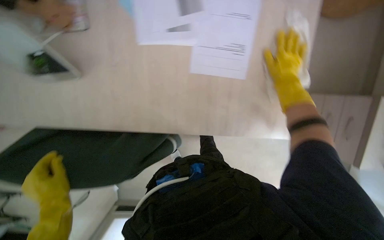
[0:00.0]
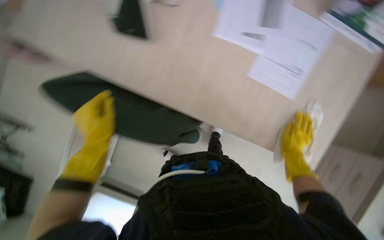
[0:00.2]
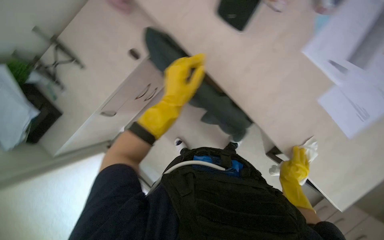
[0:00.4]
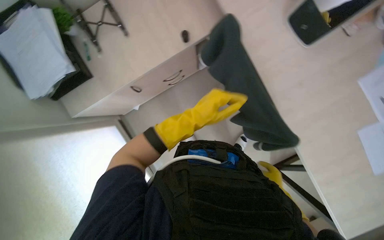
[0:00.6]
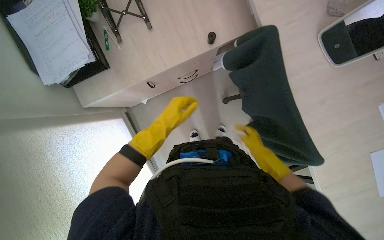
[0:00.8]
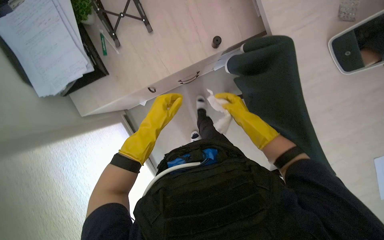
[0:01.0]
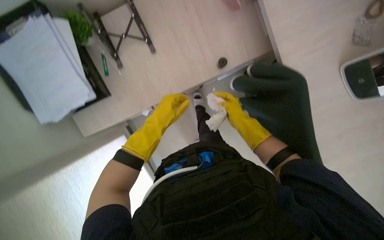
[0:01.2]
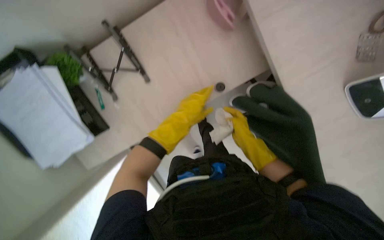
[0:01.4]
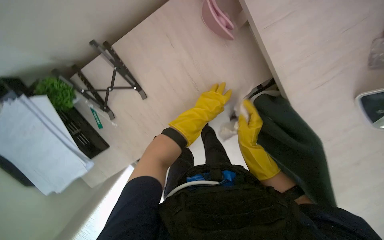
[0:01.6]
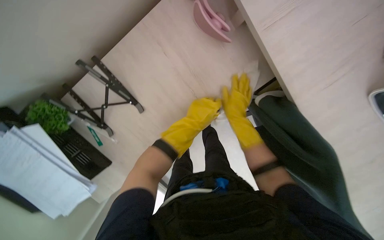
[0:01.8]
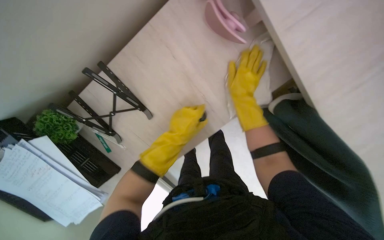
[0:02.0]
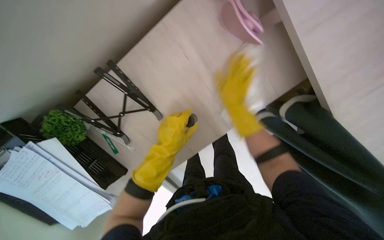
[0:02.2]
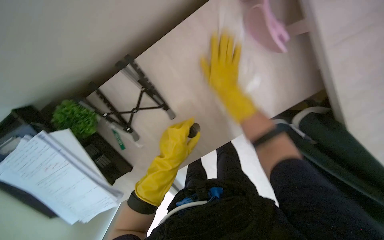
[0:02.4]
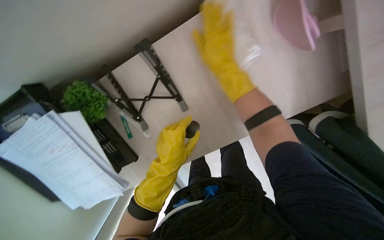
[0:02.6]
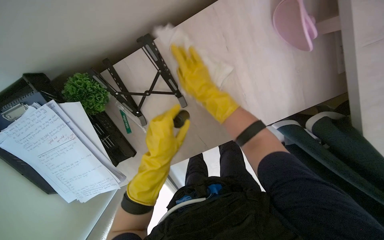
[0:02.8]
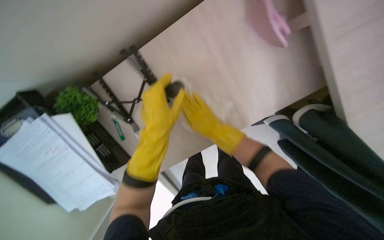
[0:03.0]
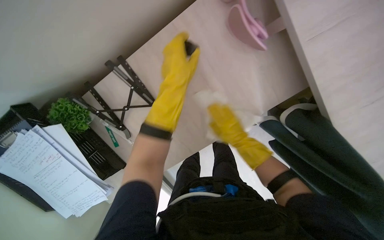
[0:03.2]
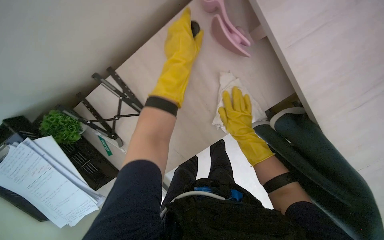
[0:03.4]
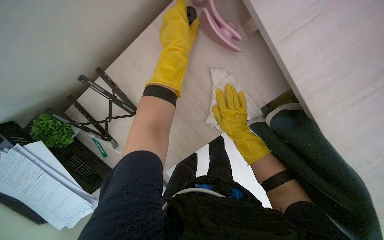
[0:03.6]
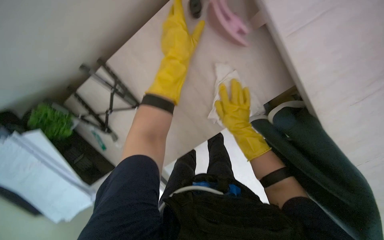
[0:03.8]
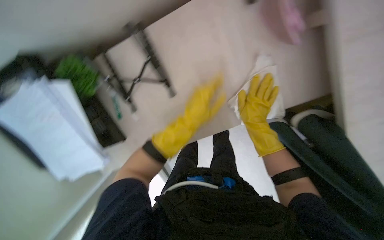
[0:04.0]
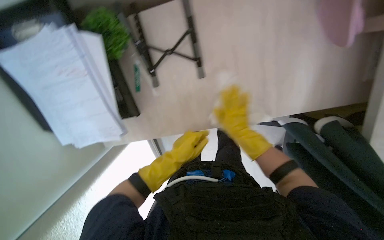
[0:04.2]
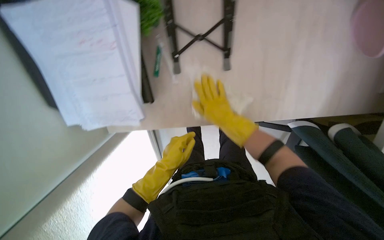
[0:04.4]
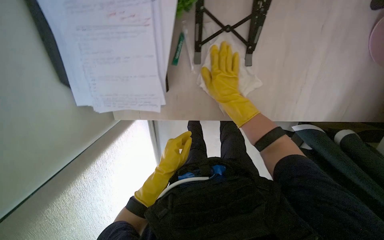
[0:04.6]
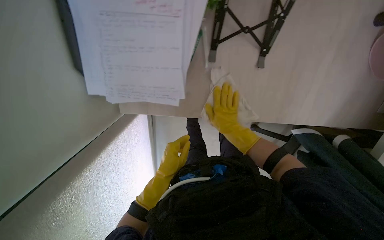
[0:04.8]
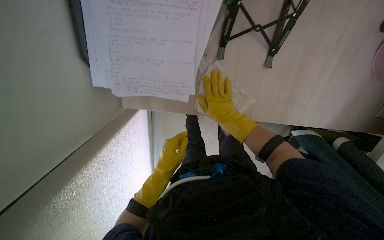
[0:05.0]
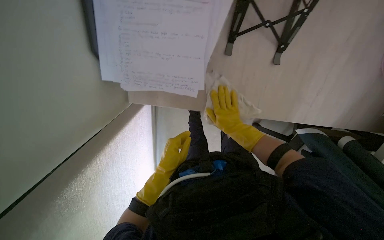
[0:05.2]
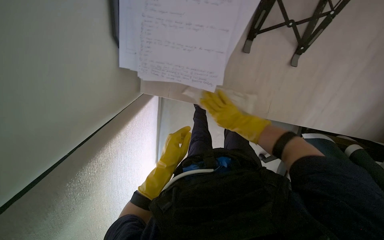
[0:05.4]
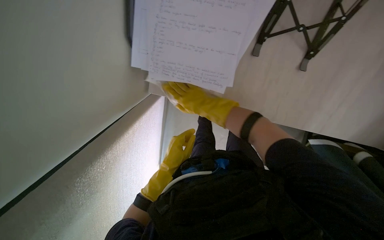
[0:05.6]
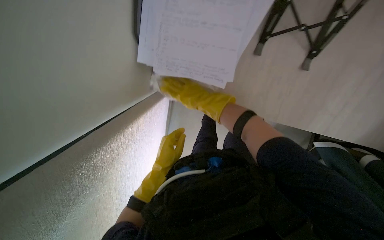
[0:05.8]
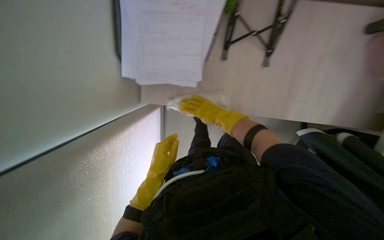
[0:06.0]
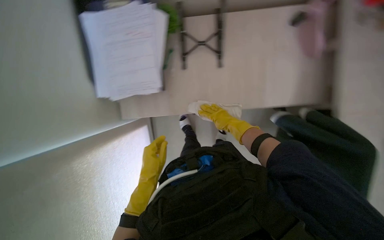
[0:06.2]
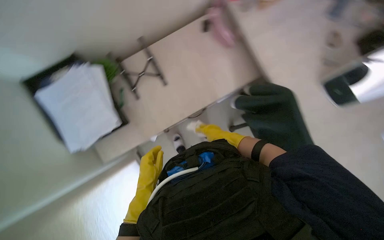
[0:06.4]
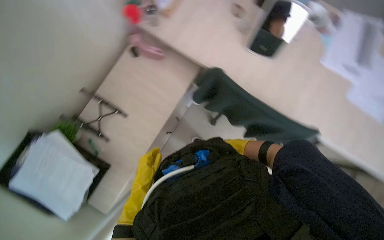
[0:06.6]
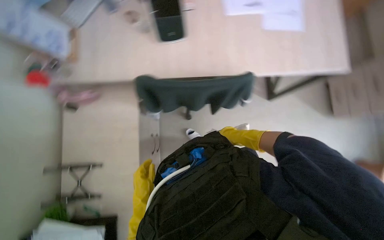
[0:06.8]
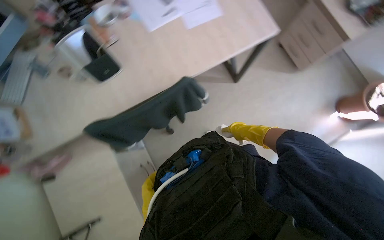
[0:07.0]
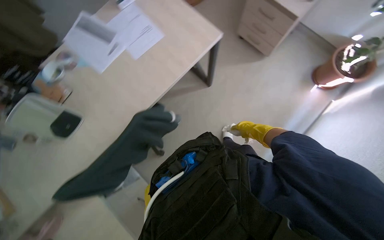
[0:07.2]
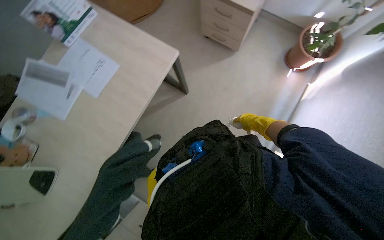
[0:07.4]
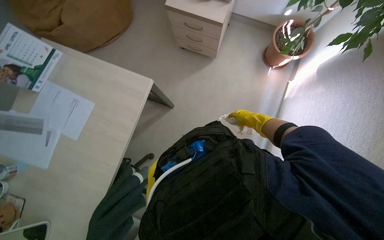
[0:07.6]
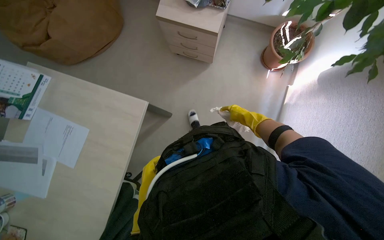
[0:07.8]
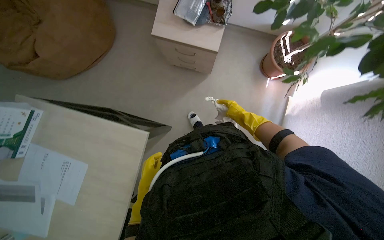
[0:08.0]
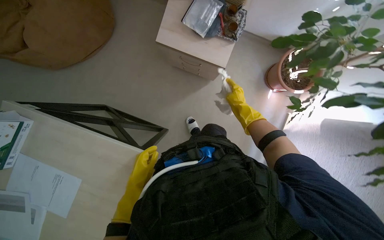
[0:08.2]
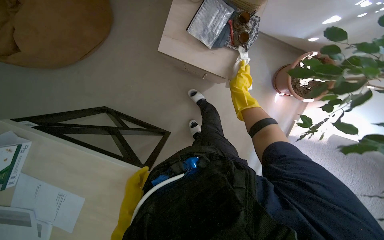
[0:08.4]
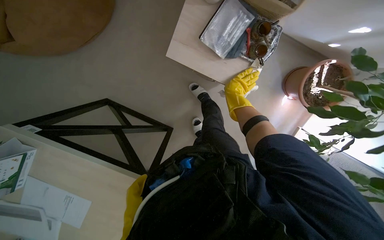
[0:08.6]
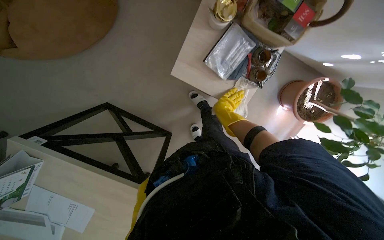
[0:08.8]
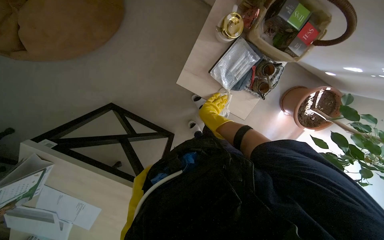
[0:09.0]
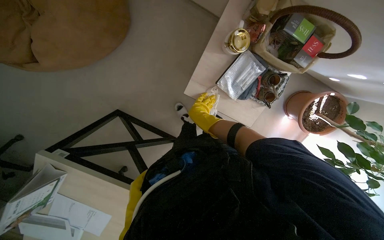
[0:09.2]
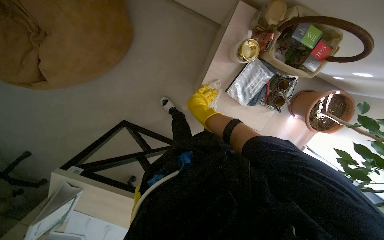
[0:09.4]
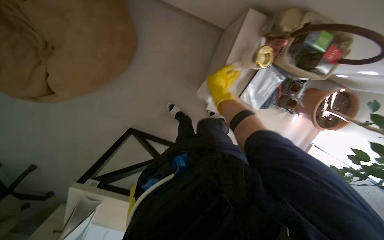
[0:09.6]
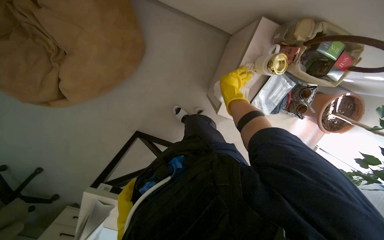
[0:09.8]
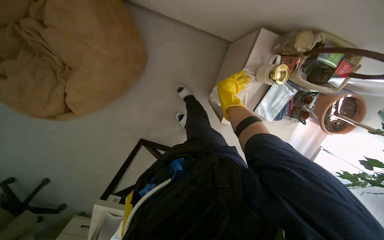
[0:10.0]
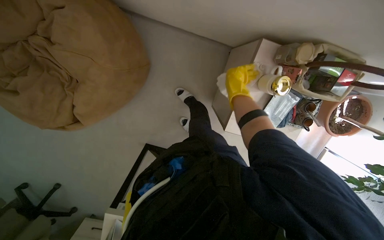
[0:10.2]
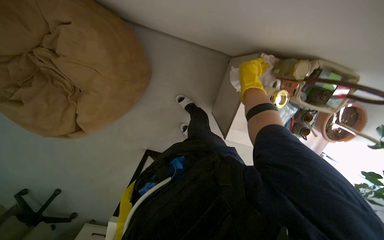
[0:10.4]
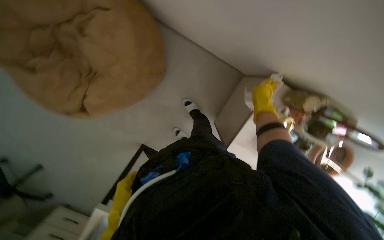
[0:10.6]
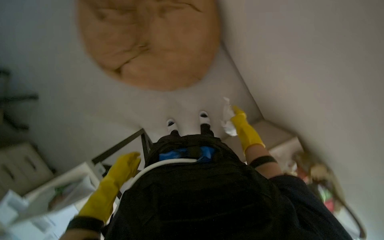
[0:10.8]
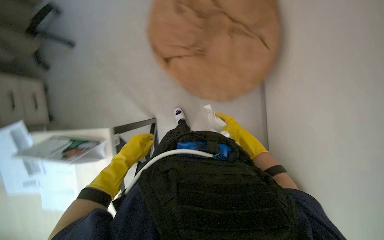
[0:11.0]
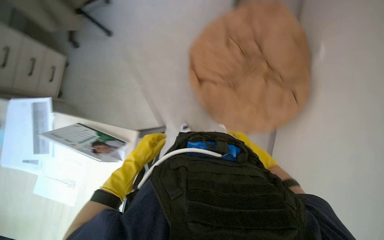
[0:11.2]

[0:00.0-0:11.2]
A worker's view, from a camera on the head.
Job: wiping surfaces.
The whole recording: Wiping office surfaces and furniture. The worker wipes various office surfaces including door handles, desk sides, and desk tops, moving items as needed.
0:00.0 to 0:01.6: The head travels about 50 cm.
0:01.6 to 0:03.2: The right hand goes about 15 cm farther from the camera, and travels up the picture and back again, some 30 cm each way; the left hand heads to the left, covering some 15 cm, and moves approximately 5 cm down the picture and comes back.
0:03.2 to 0:04.8: The wearer moves roughly 40 cm. The camera sweeps to the right, by some 15 degrees. Everything in view rotates about 35 degrees clockwise.
0:04.8 to 0:06.4: The view tips upward by some 20 degrees.
0:06.4 to 0:08.0: The wearer moves roughly 1 m. Everything in view rotates roughly 120 degrees counterclockwise.
0:08.0 to 0:09.6: The wearer moves roughly 80 cm. The wearer looks some 15 degrees further downward.
0:09.6 to 0:11.2: The camera is carried approximately 40 cm. The camera pitches upward, by approximately 15 degrees. The scene rotates clockwise by roughly 60 degrees.

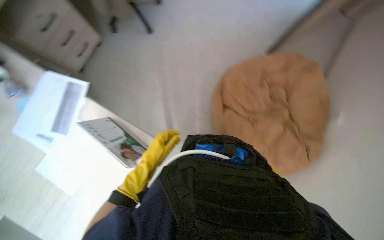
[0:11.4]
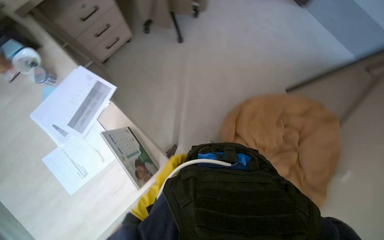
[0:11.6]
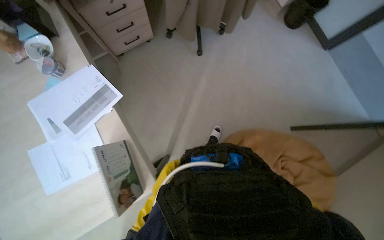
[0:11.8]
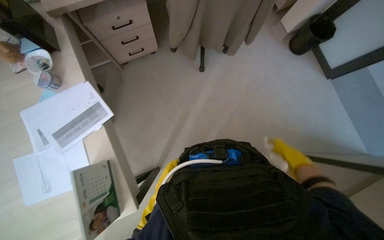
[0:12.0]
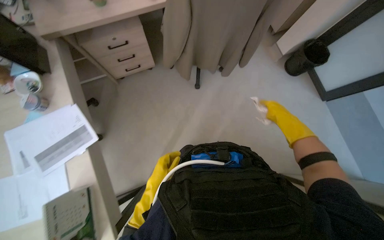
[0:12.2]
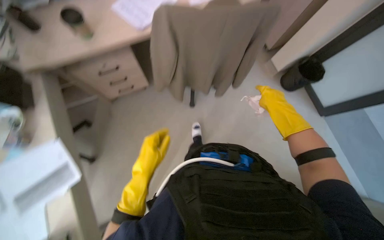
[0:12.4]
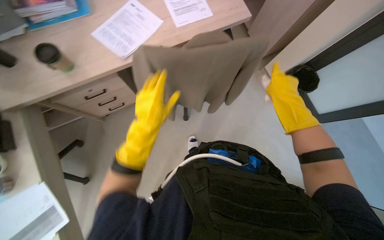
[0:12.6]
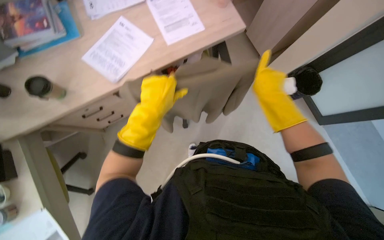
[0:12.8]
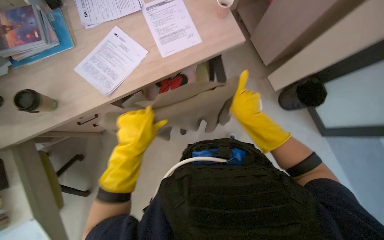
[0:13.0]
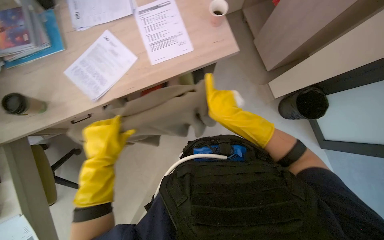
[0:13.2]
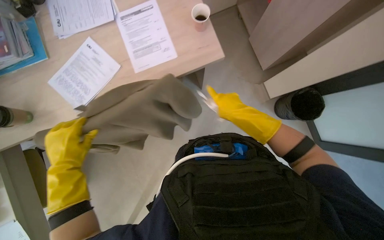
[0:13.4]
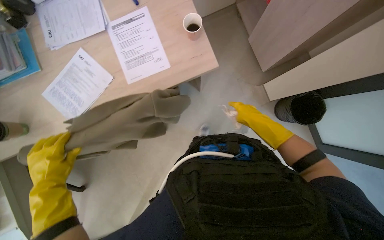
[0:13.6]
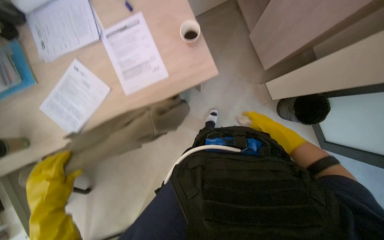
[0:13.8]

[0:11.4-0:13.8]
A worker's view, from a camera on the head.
Job: wiping surfaces.
The whole recording: Wiping office surfaces and furniture. The worker wipes various office surfaces including door handles, desk sides, and desk tops, moving items as needed.
0:11.4 to 0:12.6: The camera travels some 80 cm. Everything in view rotates about 35 degrees clockwise.
0:12.6 to 0:13.8: The camera is carried about 60 cm. The wearer looks roughly 15 degrees further downward.

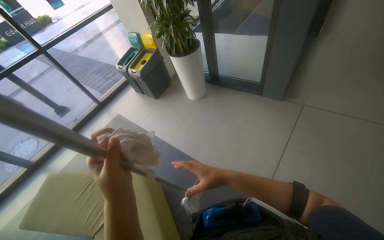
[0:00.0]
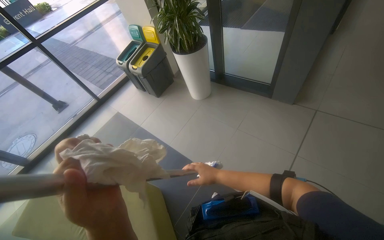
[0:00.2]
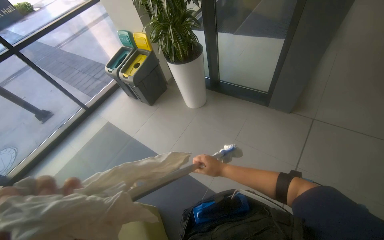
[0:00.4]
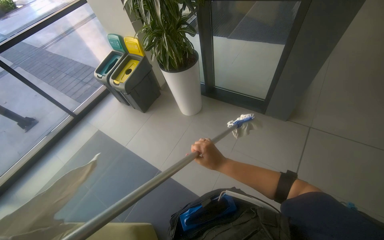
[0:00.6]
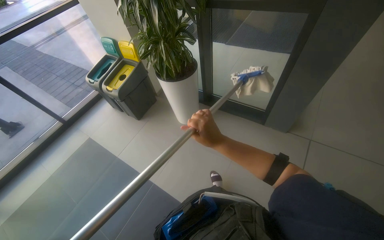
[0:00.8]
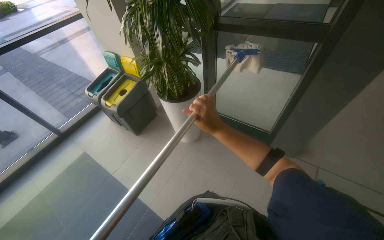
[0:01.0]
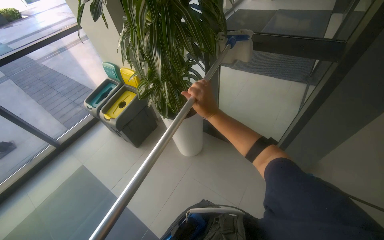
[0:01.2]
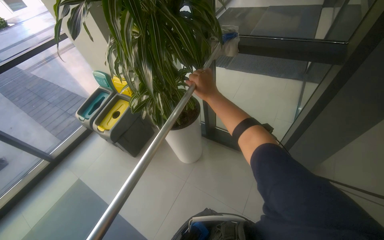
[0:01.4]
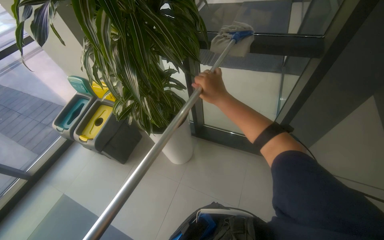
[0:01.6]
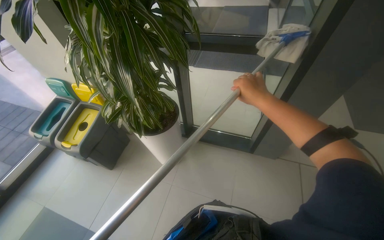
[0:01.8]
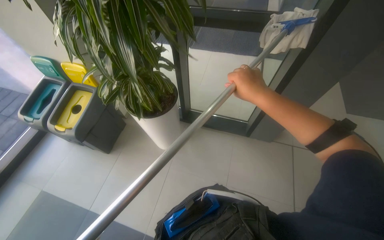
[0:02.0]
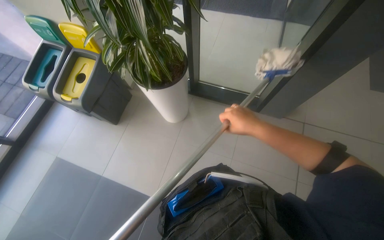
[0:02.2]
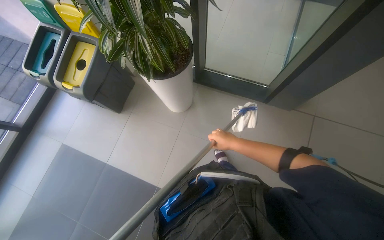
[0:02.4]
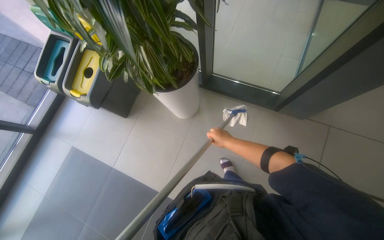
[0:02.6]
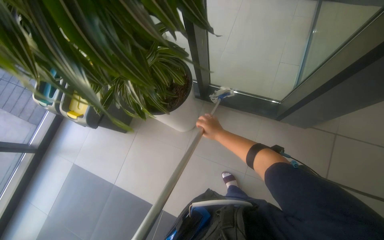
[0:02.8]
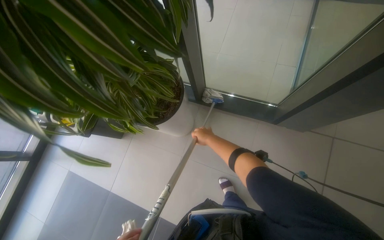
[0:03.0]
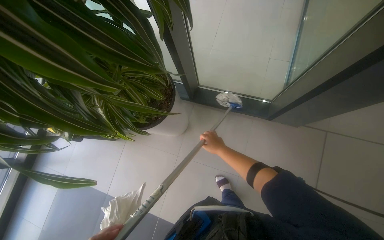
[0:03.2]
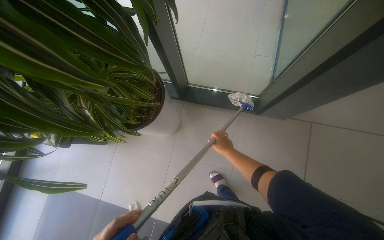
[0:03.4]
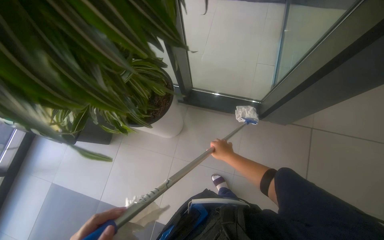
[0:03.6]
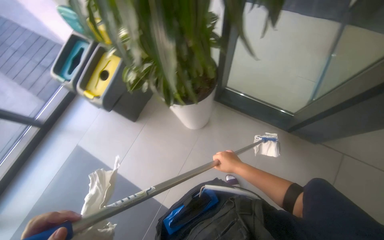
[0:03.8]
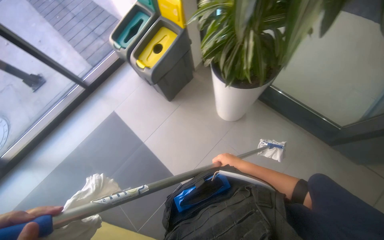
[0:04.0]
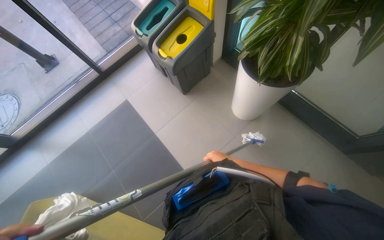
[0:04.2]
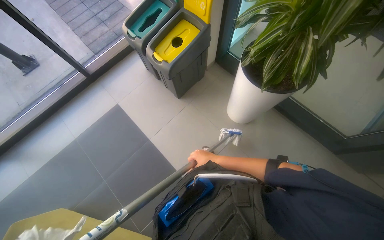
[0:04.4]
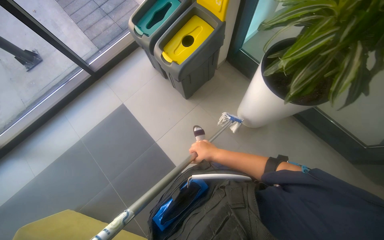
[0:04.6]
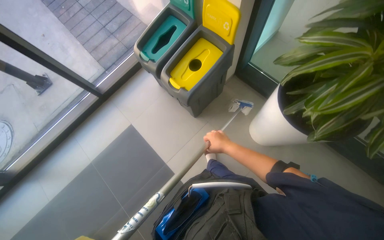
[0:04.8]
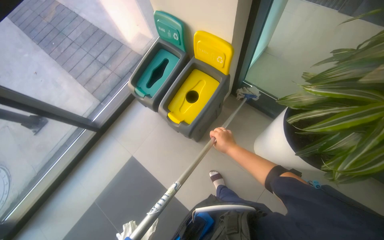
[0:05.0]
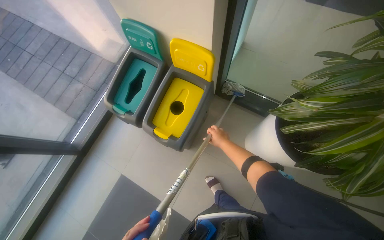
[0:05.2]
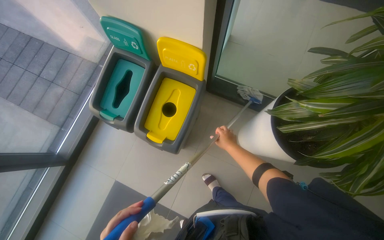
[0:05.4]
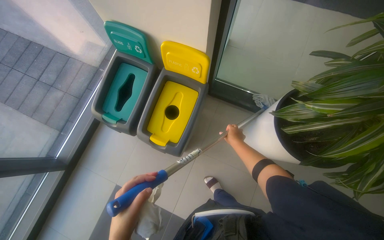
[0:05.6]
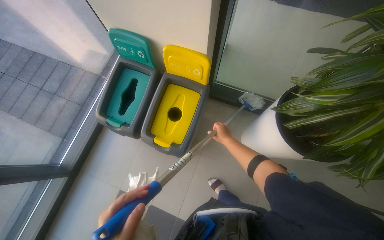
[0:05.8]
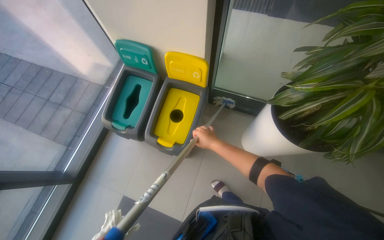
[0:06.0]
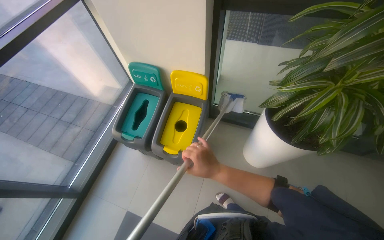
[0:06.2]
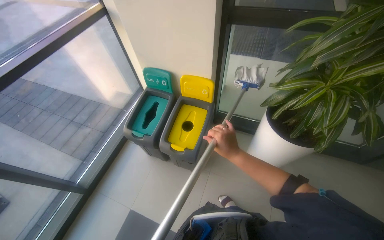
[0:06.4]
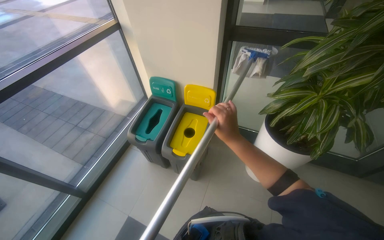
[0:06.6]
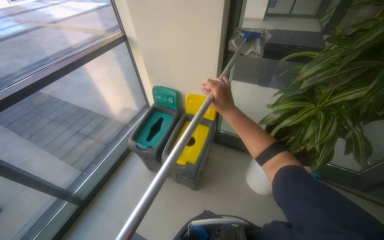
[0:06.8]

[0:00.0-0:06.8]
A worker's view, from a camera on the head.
Job: cleaning windows.
The whole recording: Cleaning glass windows. The worker cleans the glass windows using a mop and a cloth.
0:00.0 to 0:01.4: The camera is carried about 90 cm.
0:01.4 to 0:02.8: The wearer looks some 20 degrees further downward. The right hand moves farther from the camera, approximately 30 cm.
0:02.8 to 0:04.0: The right hand moves to the right, approximately 15 cm.
0:04.0 to 0:05.4: The camera is carried roughly 80 cm.
0:05.4 to 0:06.8: The head travels roughly 50 cm. The view tips upward by roughly 30 degrees.
